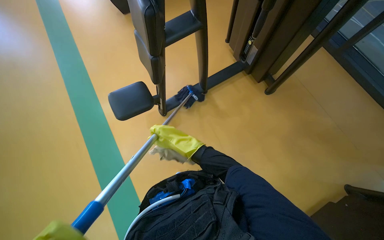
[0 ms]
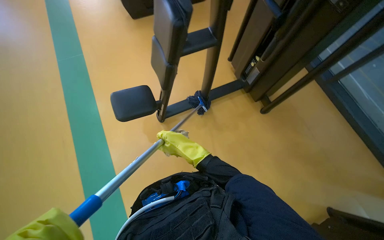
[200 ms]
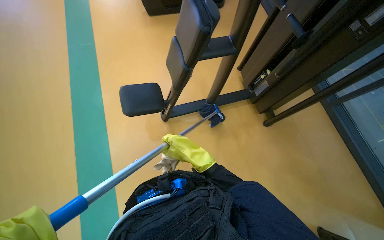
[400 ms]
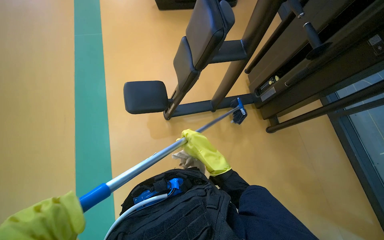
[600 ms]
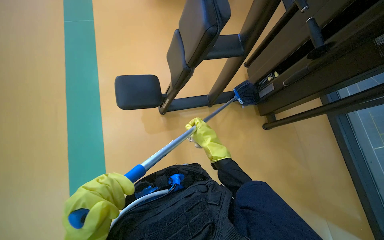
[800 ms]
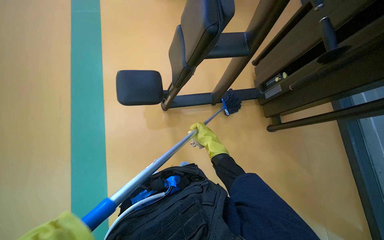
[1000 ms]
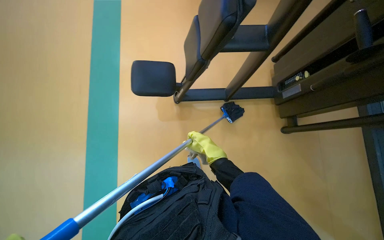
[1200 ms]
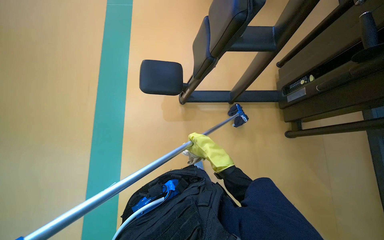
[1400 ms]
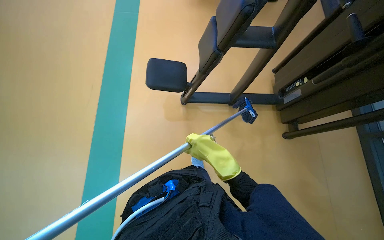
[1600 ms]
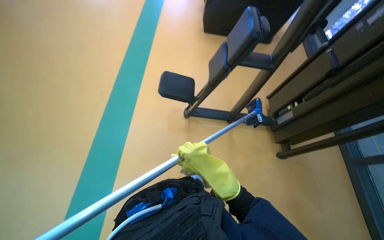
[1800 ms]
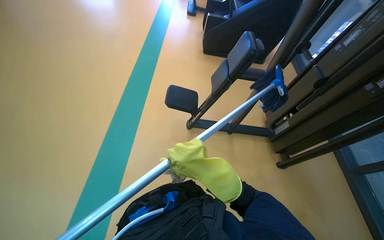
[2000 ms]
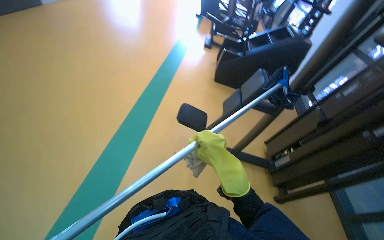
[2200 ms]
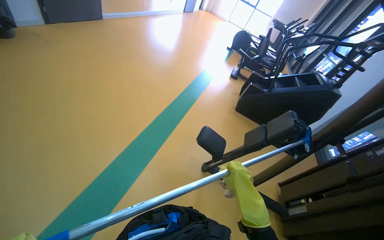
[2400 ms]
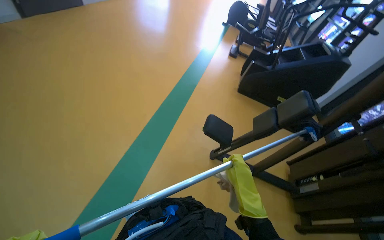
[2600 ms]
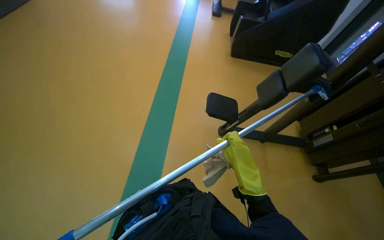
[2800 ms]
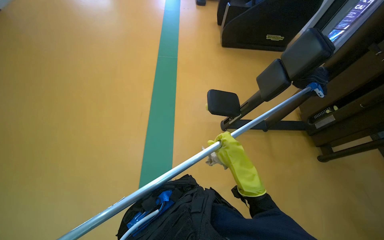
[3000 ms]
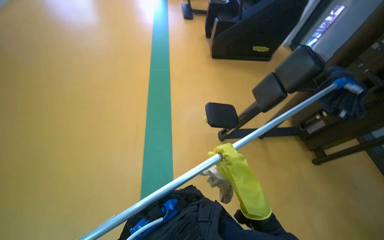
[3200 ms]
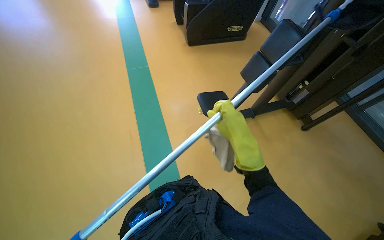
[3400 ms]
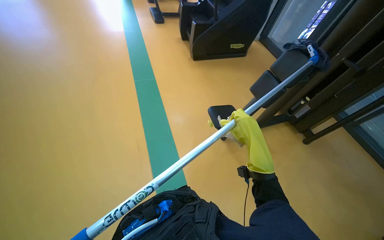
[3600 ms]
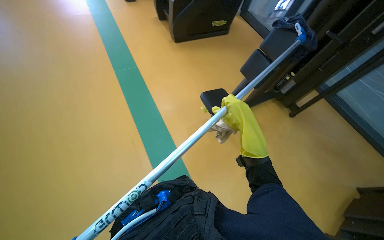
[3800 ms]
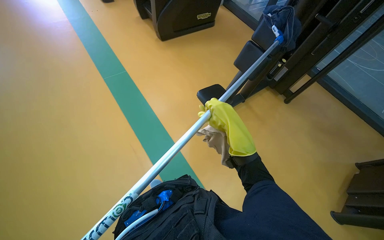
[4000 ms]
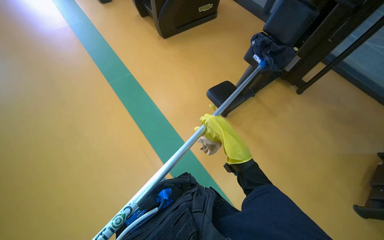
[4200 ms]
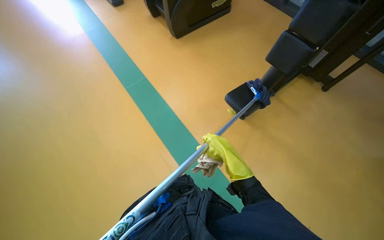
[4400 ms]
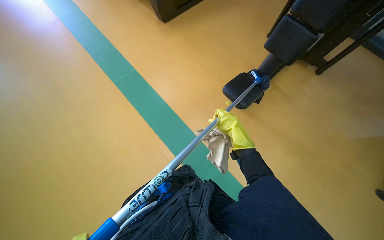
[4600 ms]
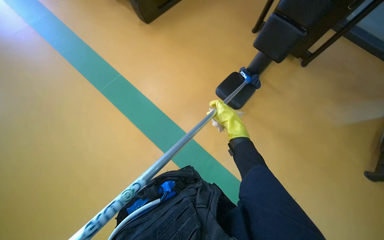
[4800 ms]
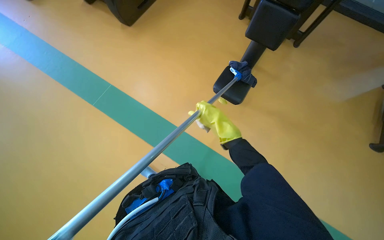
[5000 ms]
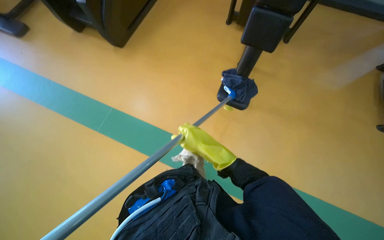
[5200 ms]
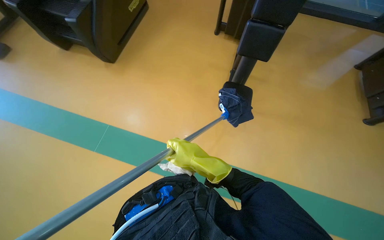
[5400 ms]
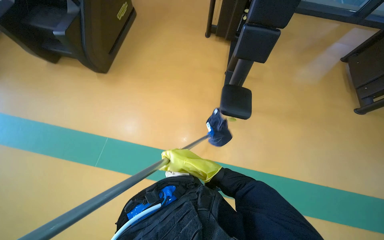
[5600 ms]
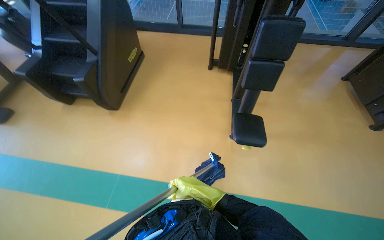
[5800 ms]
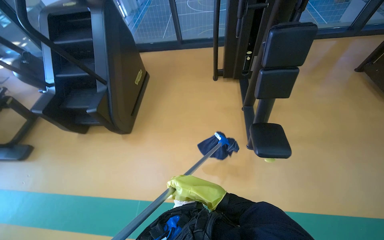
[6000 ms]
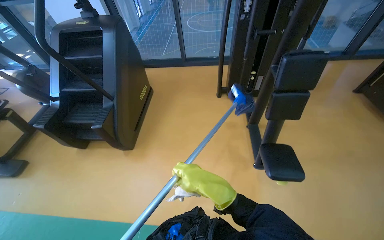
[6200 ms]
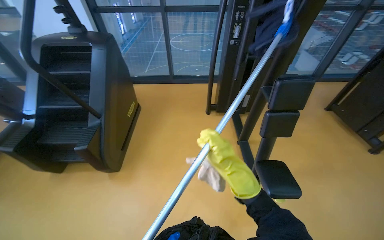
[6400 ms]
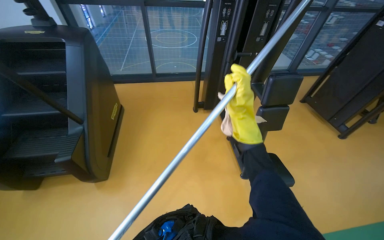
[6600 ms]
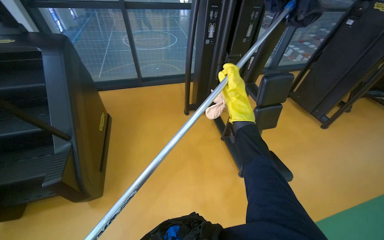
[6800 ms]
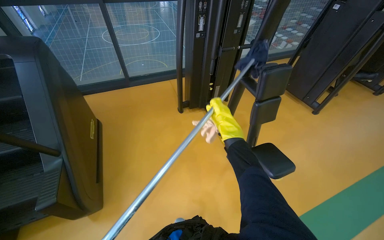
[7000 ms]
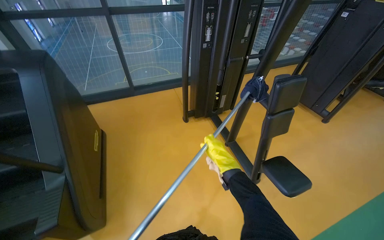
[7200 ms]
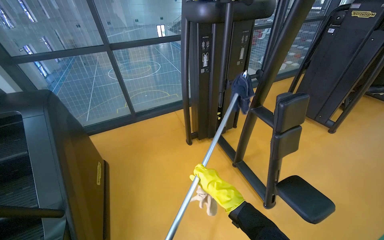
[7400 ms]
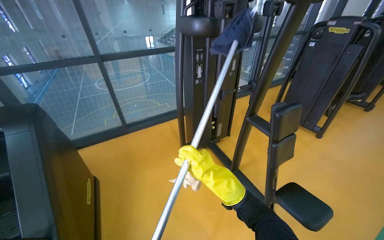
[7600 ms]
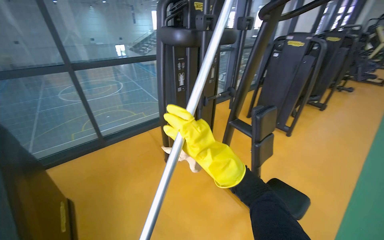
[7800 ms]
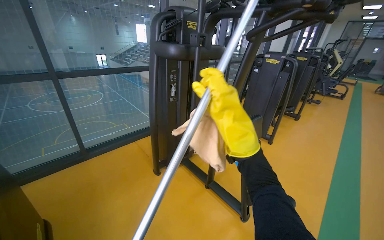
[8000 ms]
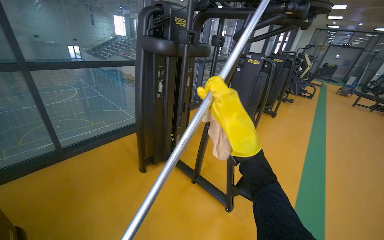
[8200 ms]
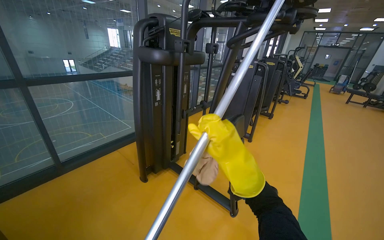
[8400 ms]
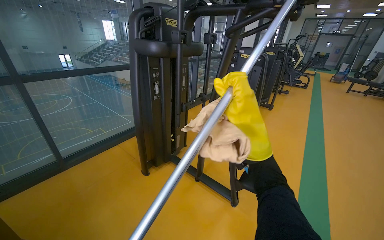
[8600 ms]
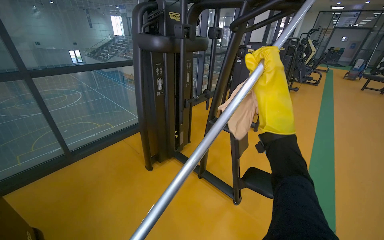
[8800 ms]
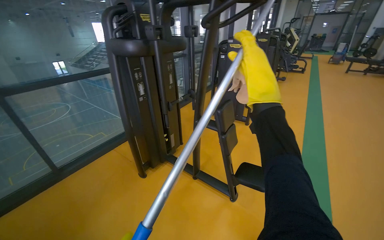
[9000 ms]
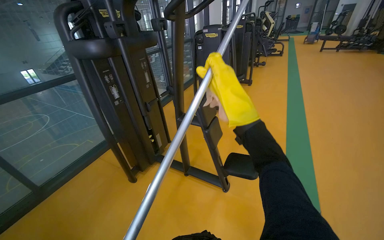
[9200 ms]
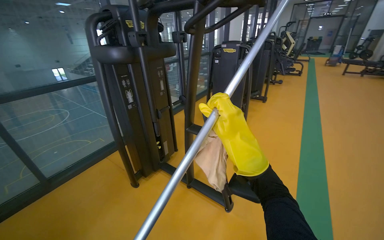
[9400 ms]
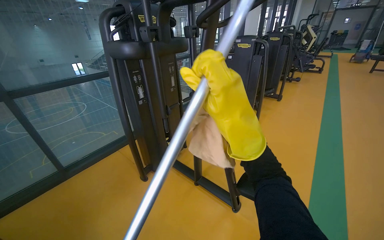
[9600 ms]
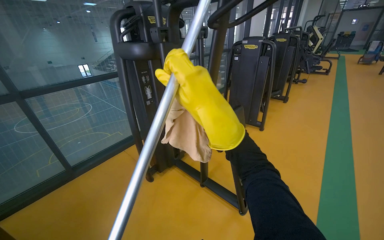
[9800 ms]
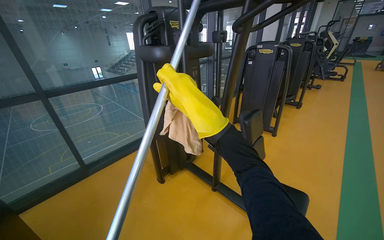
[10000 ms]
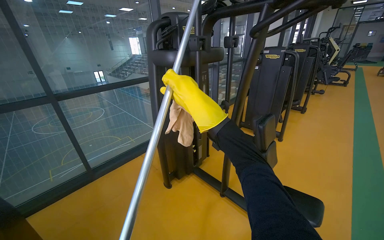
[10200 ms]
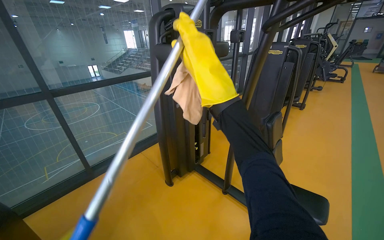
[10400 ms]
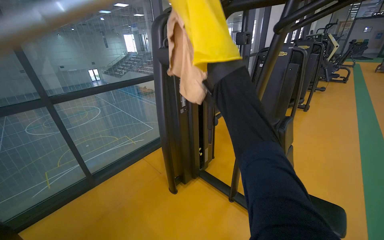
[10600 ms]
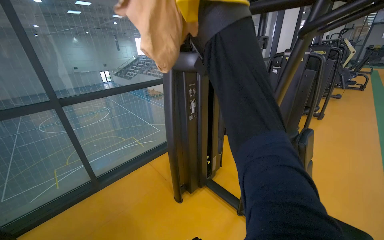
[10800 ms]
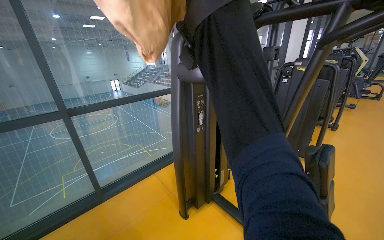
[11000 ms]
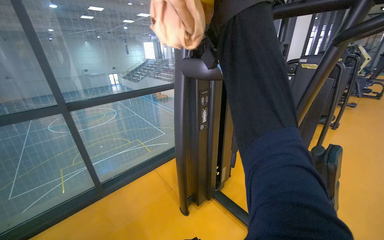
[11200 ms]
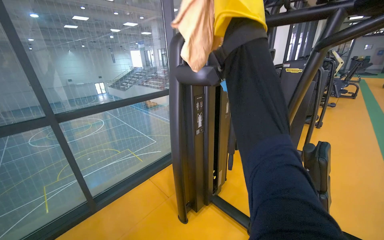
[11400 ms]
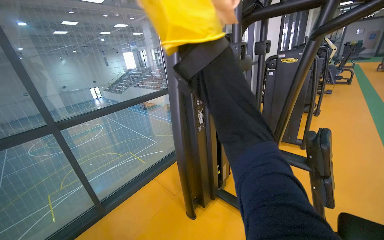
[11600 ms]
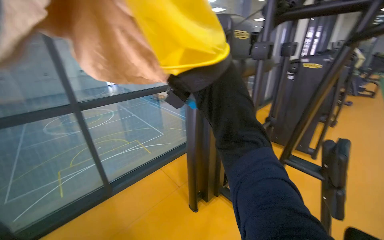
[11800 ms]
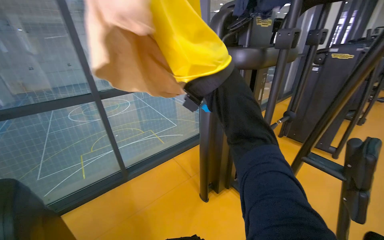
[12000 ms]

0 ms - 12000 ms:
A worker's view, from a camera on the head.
Job: wiping surfaces.
The whole recording: Cleaning gym equipment. The worker cleans various gym machines, including a stair climber and stationary bikes, using a long-handled tool and a cloth.
0 ms - 1600 ms: Everything in view rotates about 30 degrees clockwise.
1600 ms - 3000 ms: The view tips upward by roughly 20 degrees.
4400 ms - 6000 ms: The camera pitches upward, by roughly 15 degrees. Everything in view rotates roughly 35 degrees counterclockwise.
6000 ms - 7600 ms: The head travels some 70 cm. The wearer's head swings approximately 35 degrees to the right. The view tilts about 20 degrees upward.
7600 ms - 9000 ms: The head rotates roughly 25 degrees to the right.
9000 ms - 10400 ms: The right hand moves to the left, about 35 cm, and reaches about 10 cm down the picture, then returns.

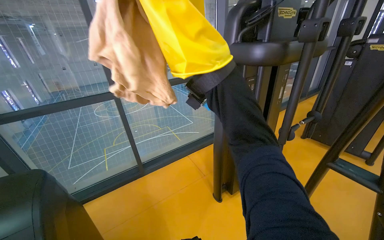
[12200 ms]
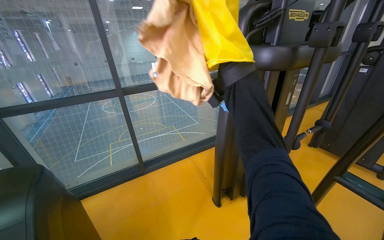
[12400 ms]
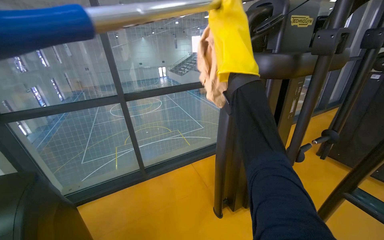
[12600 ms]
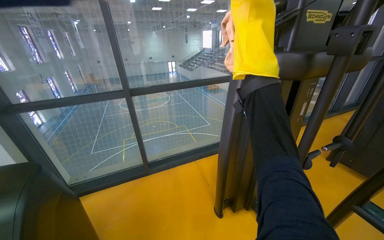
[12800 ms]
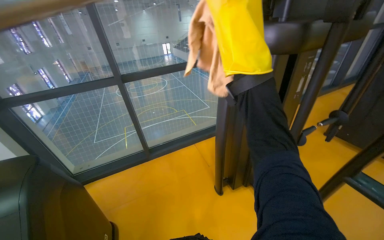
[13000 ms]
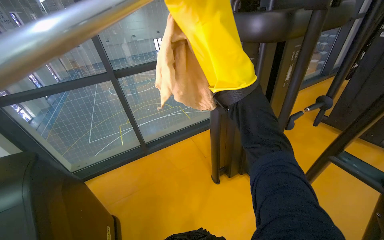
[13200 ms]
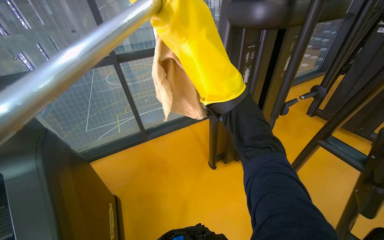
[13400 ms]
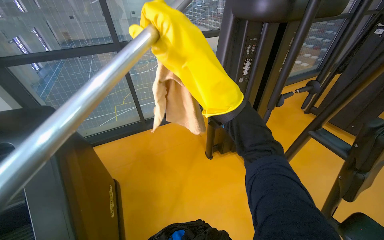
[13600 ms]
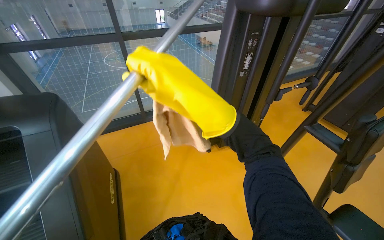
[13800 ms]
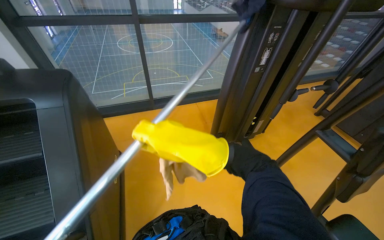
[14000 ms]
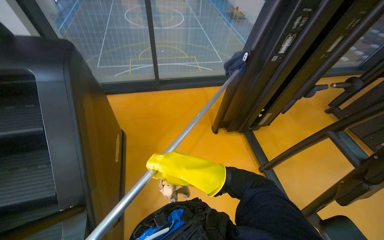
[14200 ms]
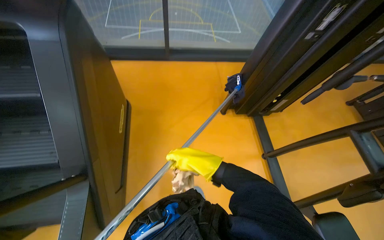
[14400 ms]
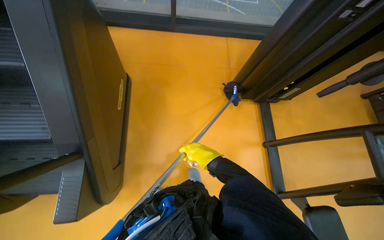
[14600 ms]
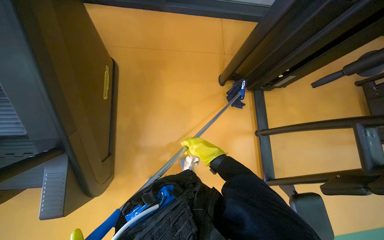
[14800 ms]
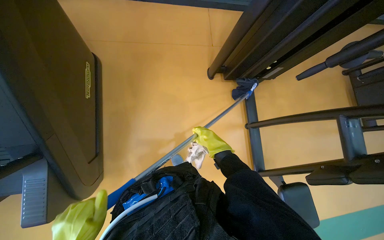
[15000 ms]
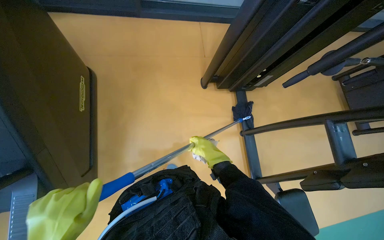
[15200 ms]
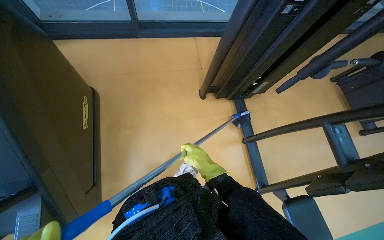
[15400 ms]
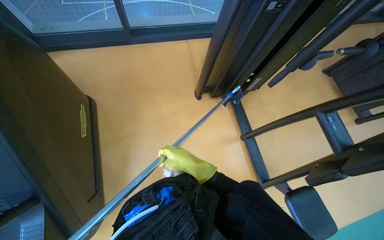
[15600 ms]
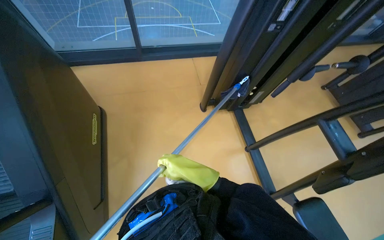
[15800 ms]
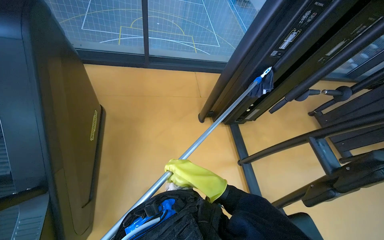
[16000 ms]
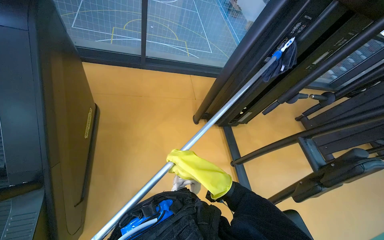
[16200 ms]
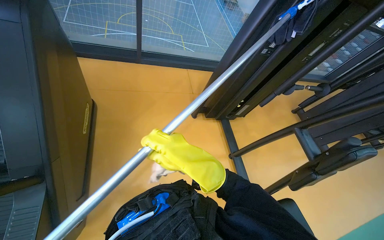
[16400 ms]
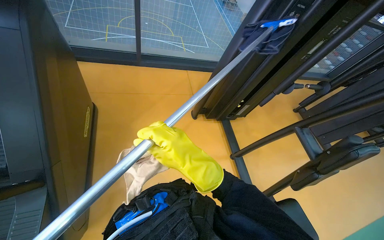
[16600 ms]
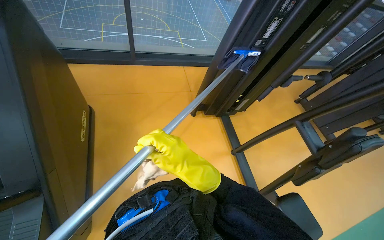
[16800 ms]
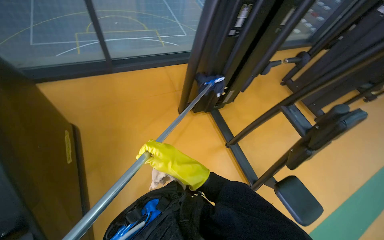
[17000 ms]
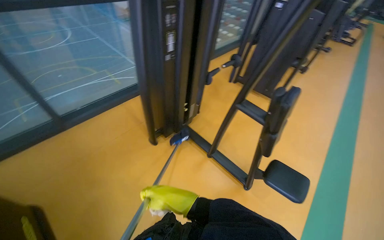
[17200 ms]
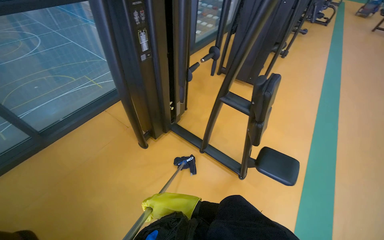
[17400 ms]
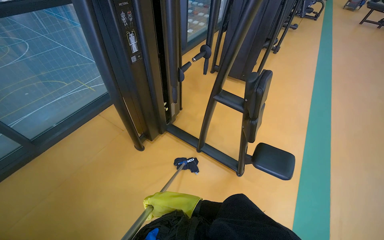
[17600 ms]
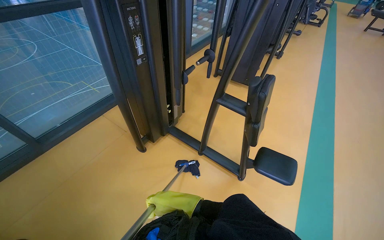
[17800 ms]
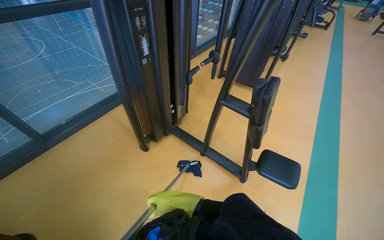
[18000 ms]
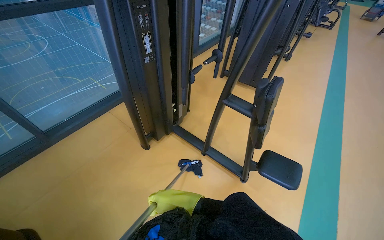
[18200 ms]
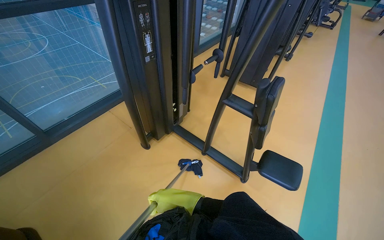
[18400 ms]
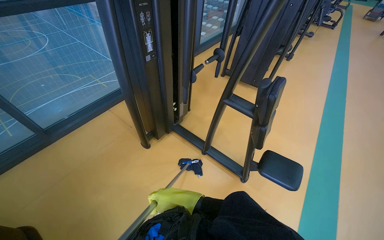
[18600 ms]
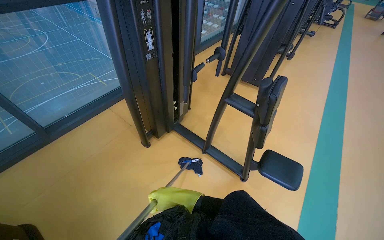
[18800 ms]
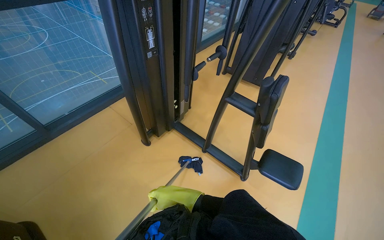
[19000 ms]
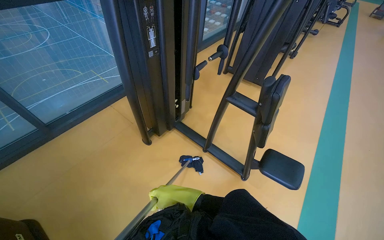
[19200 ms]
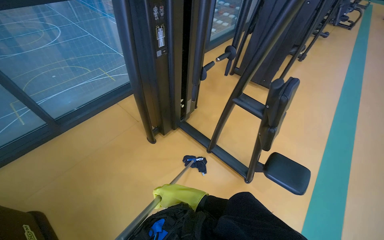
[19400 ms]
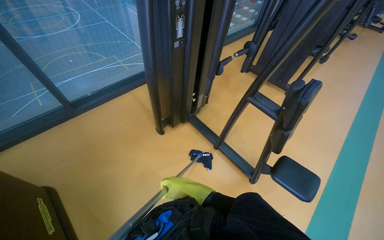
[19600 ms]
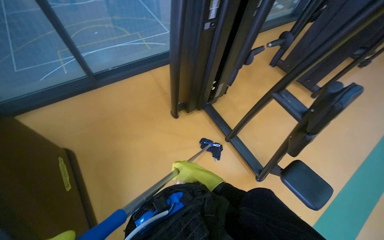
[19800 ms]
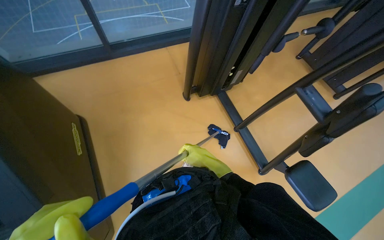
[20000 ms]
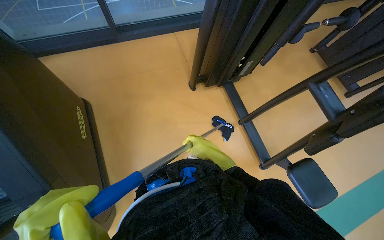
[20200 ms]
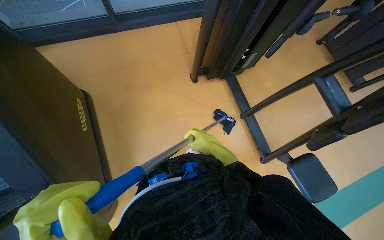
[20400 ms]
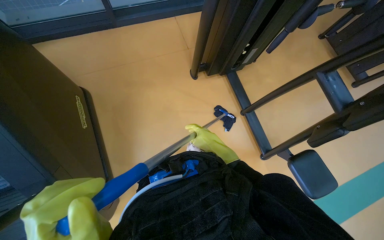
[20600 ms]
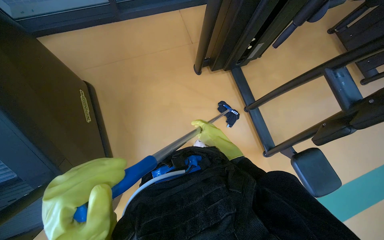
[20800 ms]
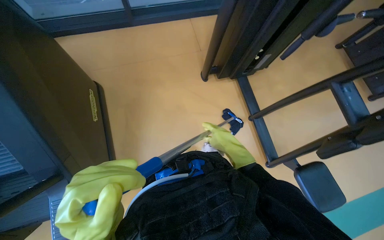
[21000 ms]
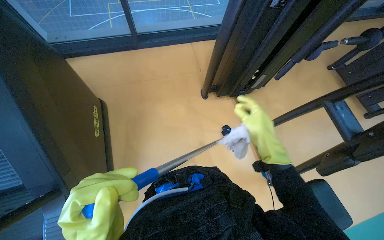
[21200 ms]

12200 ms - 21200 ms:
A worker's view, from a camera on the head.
Job: wiping surfaces.
The whole recording: Cleaning gym equipment. The worker cleans various gym machines, including a stair climber and stationary bikes, using a long-handled tool and a cloth.
12200 ms - 13800 ms: The view tips downward by roughly 15 degrees.
13800 ms - 15200 ms: The camera pitches downward, by about 35 degrees.
15200 ms - 16600 ms: The view tilts approximately 15 degrees upward. The right hand travels nearer to the camera and to the left by roughly 35 cm.
16600 ms - 18200 ms: The head turns to the right by about 45 degrees.
19800 ms - 21200 ms: The right hand goes some 15 cm nearer to the camera.
